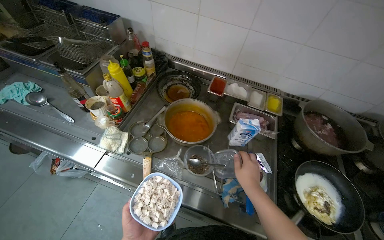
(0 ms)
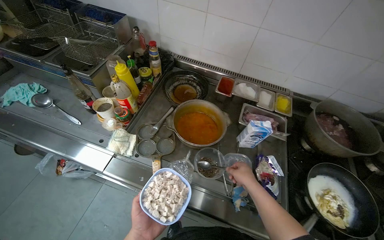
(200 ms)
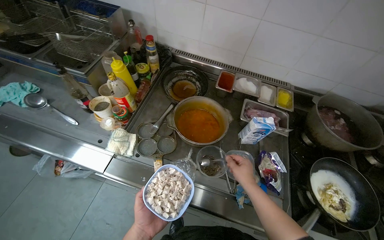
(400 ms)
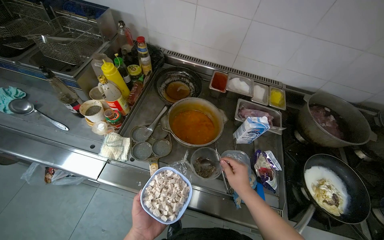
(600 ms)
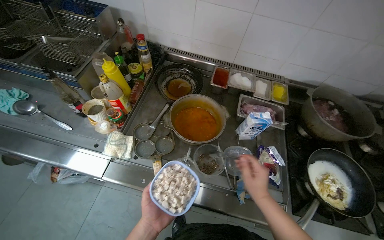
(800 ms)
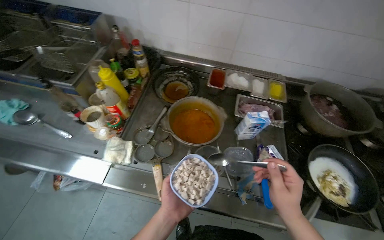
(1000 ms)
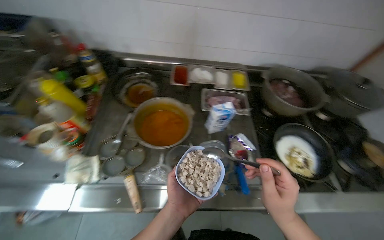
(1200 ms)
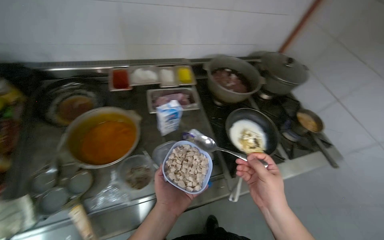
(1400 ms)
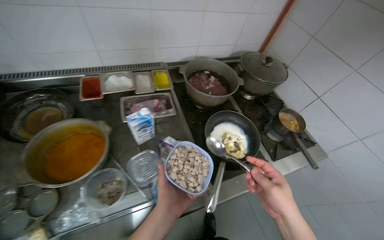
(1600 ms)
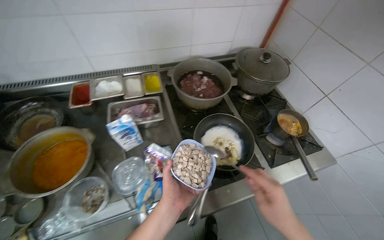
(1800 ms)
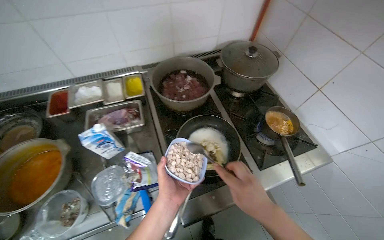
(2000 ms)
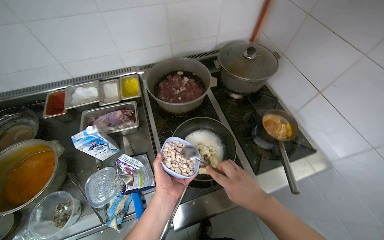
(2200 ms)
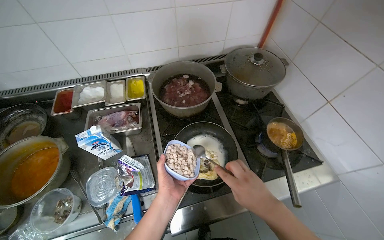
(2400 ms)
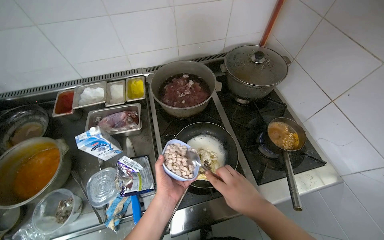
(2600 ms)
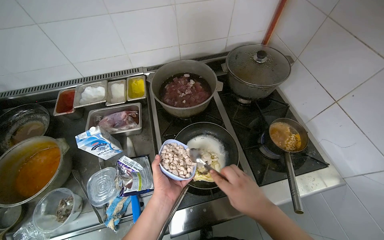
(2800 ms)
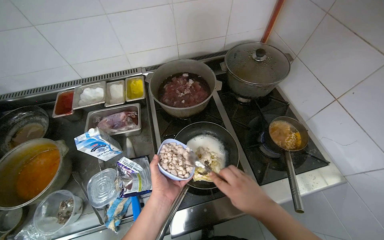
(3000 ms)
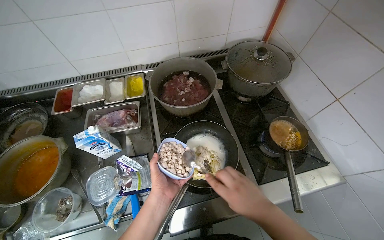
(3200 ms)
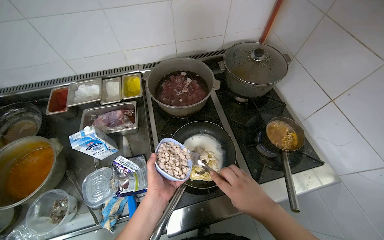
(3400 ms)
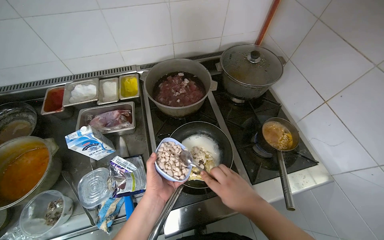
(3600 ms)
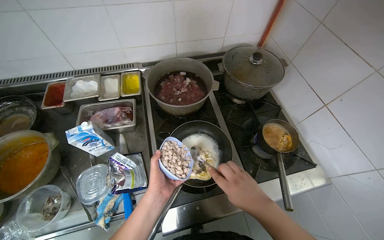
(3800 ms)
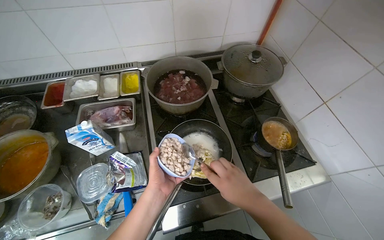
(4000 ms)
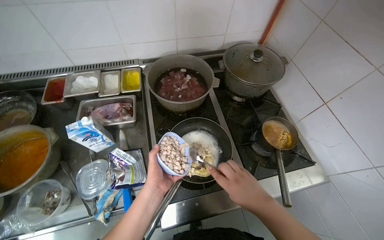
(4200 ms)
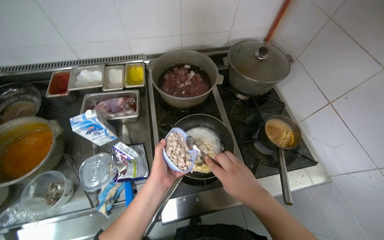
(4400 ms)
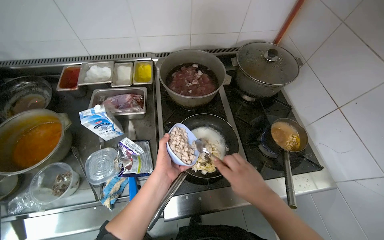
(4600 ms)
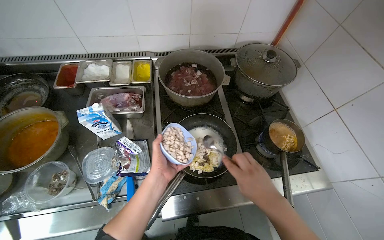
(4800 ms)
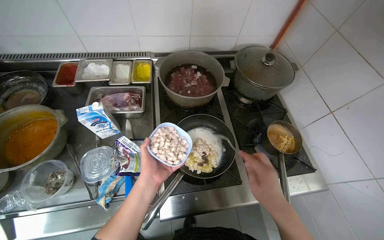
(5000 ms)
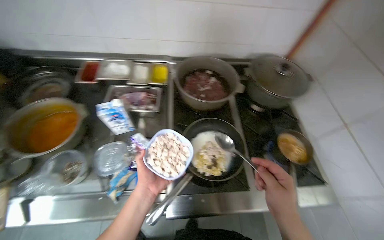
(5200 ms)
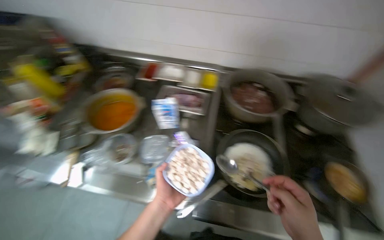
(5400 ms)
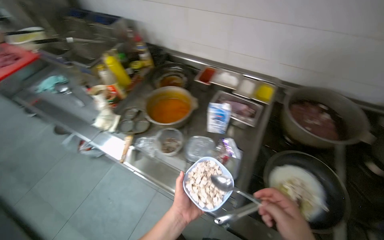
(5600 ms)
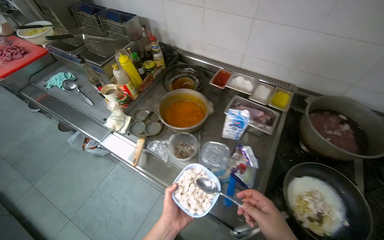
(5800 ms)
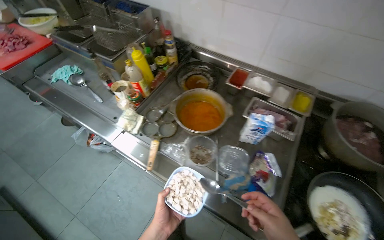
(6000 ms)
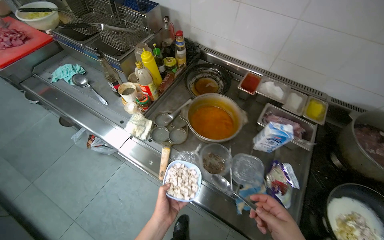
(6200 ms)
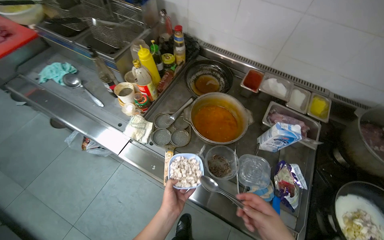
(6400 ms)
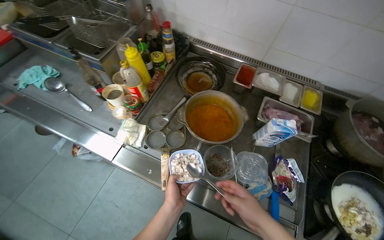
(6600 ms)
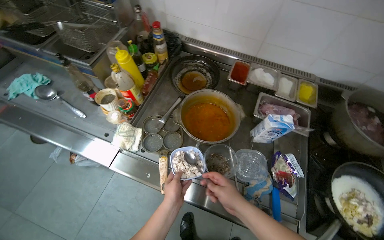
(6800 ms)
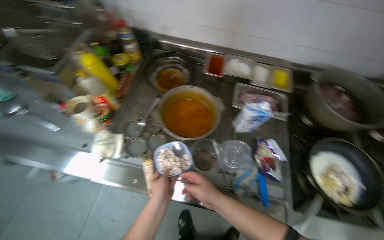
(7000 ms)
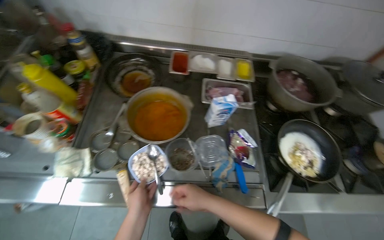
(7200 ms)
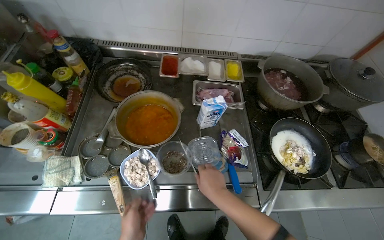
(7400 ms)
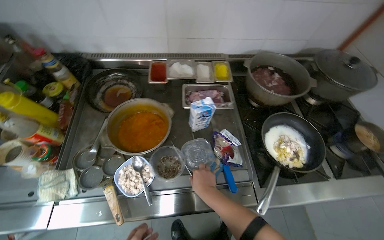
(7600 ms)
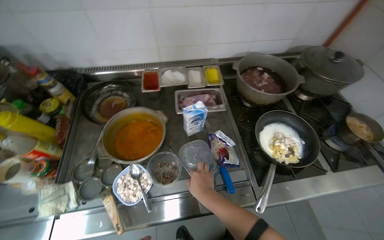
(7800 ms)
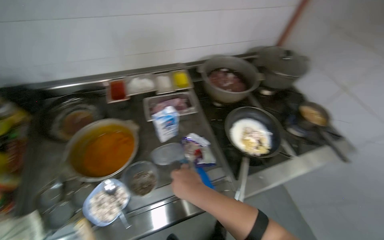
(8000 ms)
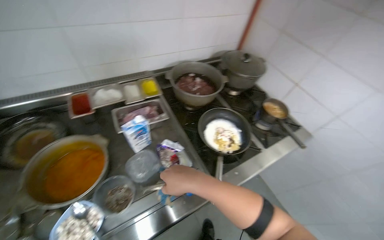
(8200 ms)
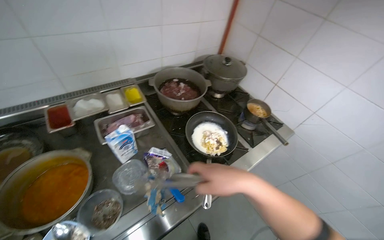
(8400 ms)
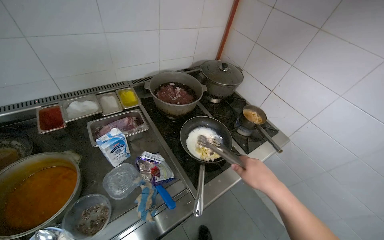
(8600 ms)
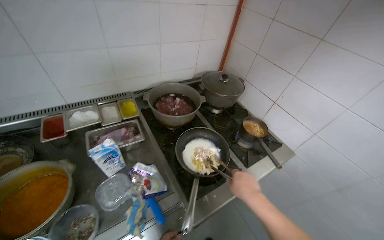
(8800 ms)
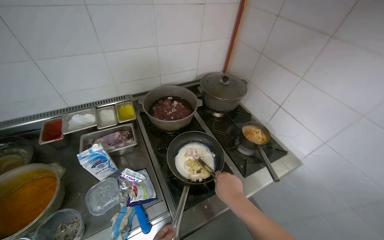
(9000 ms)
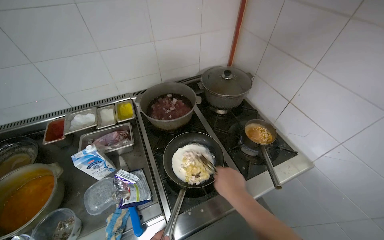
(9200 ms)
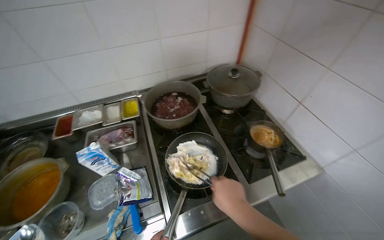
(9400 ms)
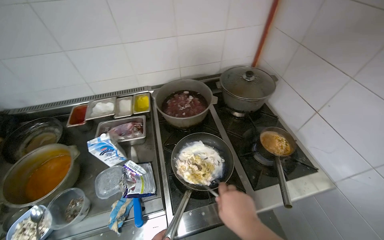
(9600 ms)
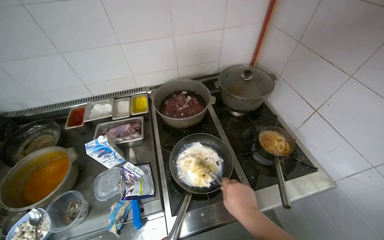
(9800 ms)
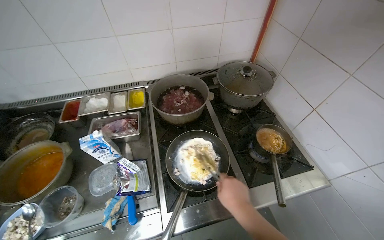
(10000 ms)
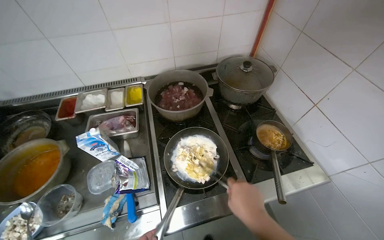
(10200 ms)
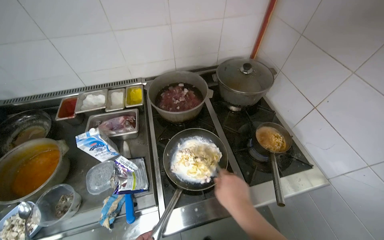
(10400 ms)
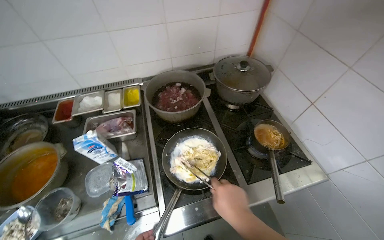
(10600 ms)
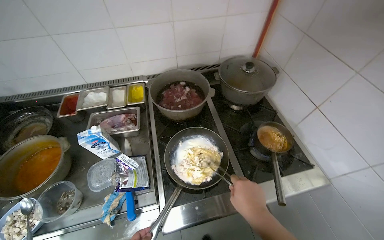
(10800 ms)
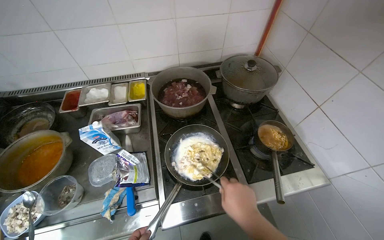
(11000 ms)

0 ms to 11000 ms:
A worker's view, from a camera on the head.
Job: cooking food.
The whole recording: Cooking ingredients in pan. The worker retrieves ingredients, adds them to a frying pan on the stove, and stirs them while cooking.
0 ms to 1600 ms: The wearer's head swings about 40 degrees to the right.
3200 ms to 4800 ms: The hands are busy where they are.
4800 ms to 6200 ms: The camera is carried some 50 cm. The head turns to the left by approximately 40 degrees.
6200 ms to 7800 ms: The head rotates some 40 degrees to the right.
7800 ms to 9400 ms: The camera travels about 40 cm.

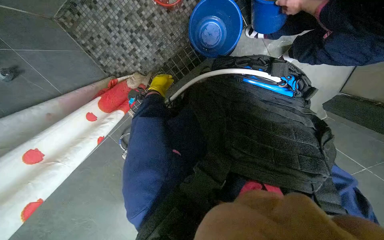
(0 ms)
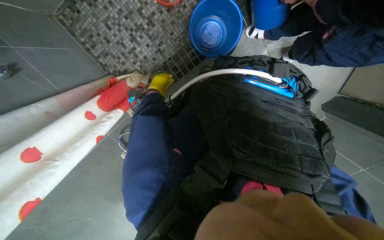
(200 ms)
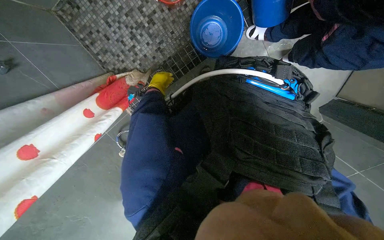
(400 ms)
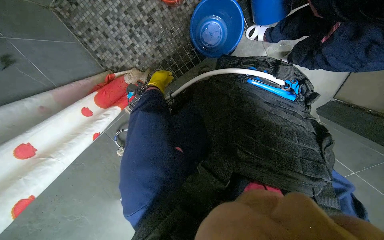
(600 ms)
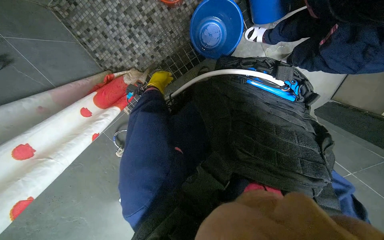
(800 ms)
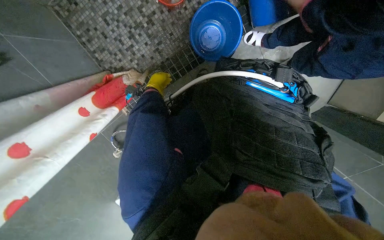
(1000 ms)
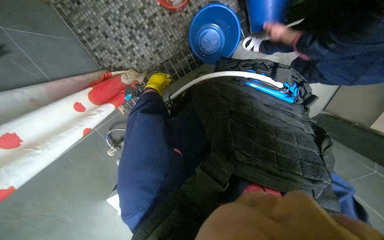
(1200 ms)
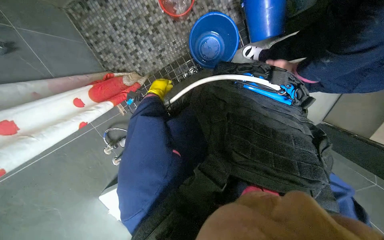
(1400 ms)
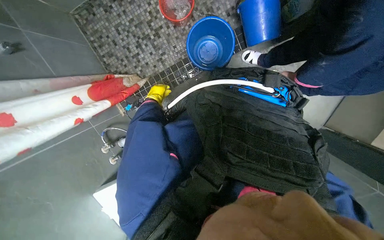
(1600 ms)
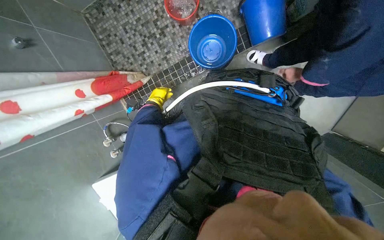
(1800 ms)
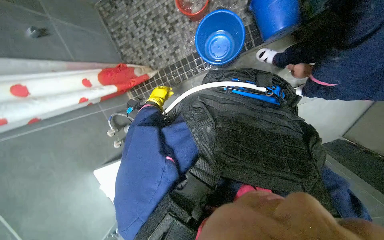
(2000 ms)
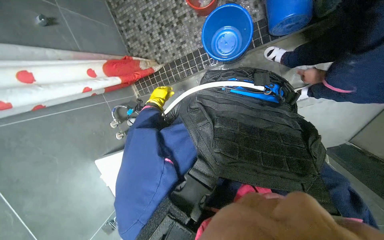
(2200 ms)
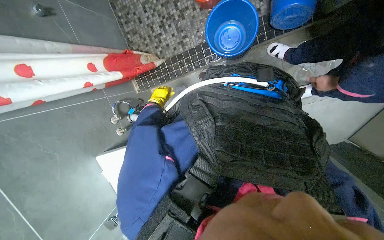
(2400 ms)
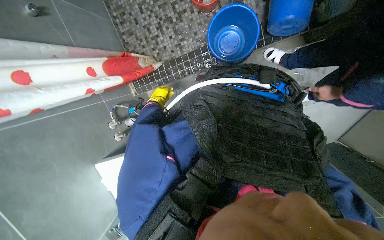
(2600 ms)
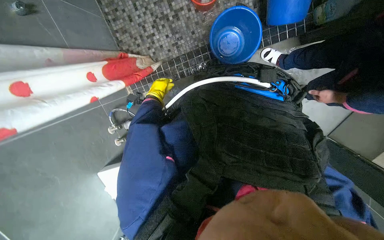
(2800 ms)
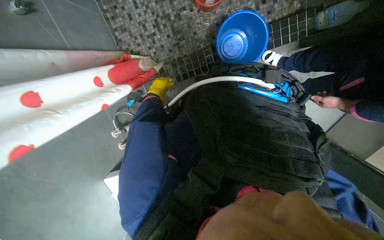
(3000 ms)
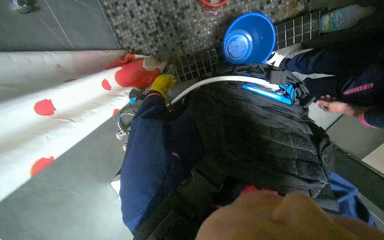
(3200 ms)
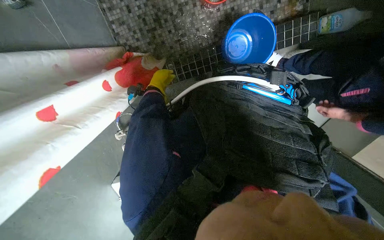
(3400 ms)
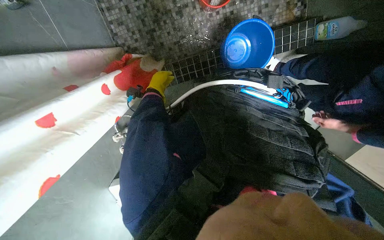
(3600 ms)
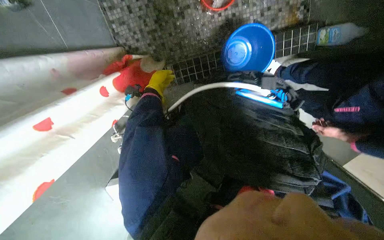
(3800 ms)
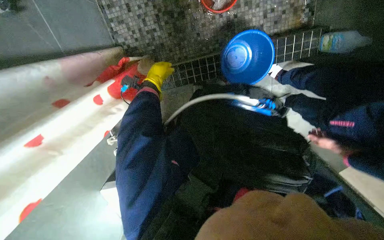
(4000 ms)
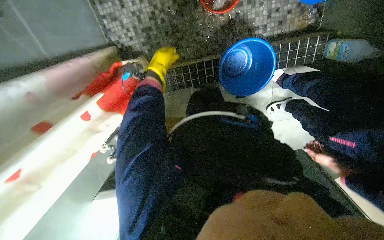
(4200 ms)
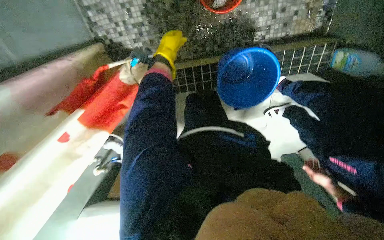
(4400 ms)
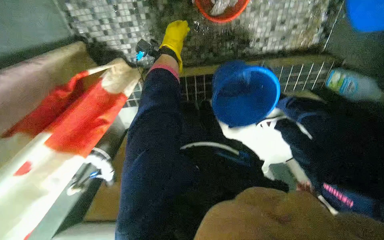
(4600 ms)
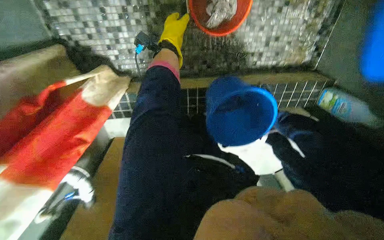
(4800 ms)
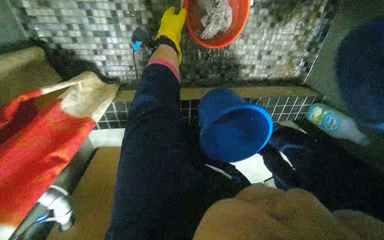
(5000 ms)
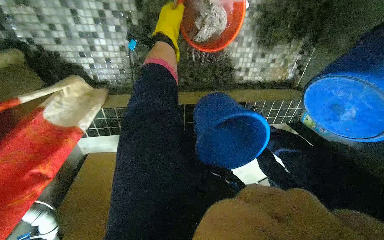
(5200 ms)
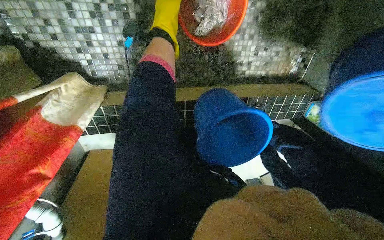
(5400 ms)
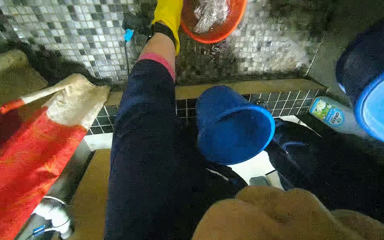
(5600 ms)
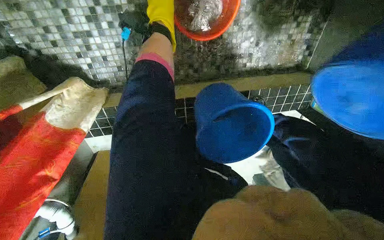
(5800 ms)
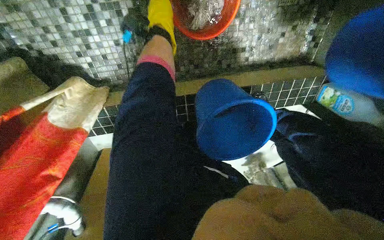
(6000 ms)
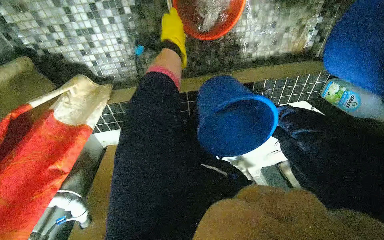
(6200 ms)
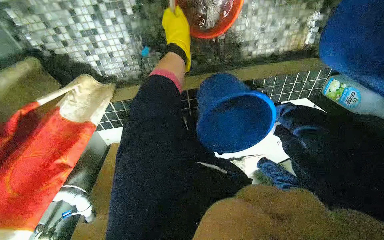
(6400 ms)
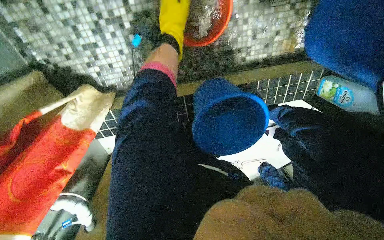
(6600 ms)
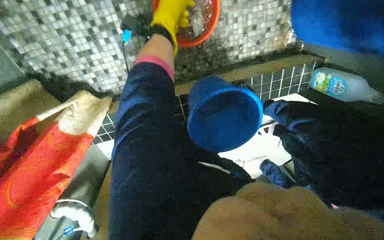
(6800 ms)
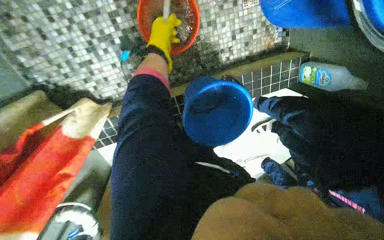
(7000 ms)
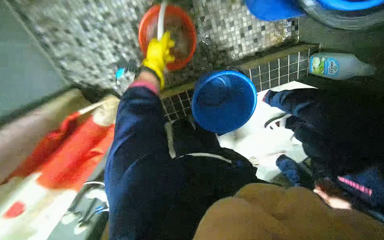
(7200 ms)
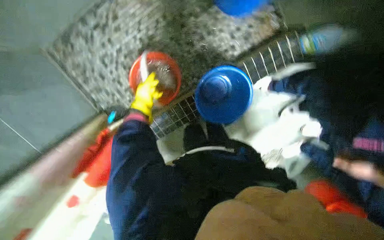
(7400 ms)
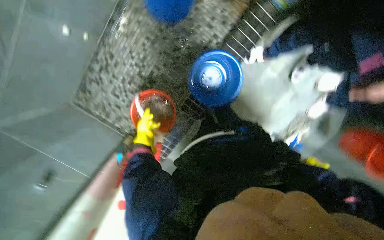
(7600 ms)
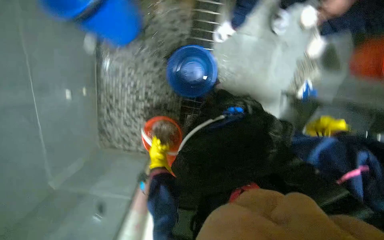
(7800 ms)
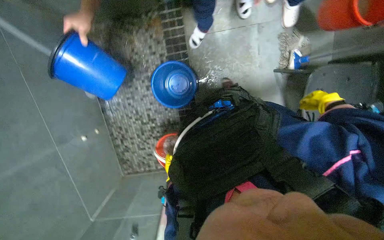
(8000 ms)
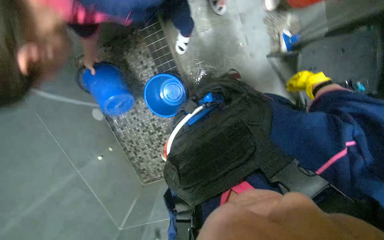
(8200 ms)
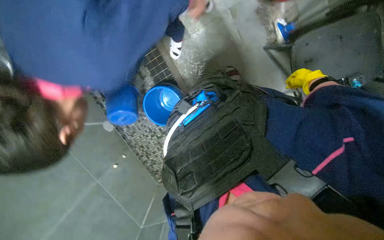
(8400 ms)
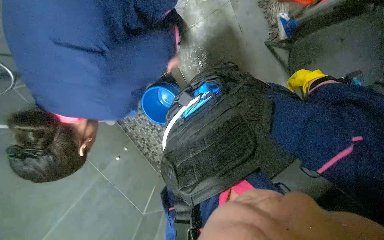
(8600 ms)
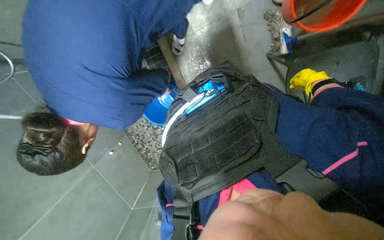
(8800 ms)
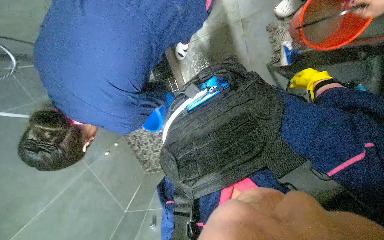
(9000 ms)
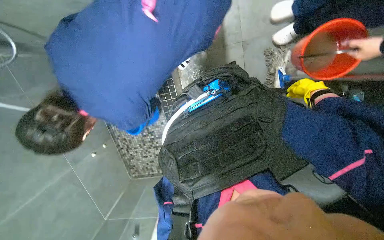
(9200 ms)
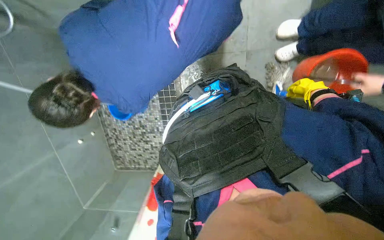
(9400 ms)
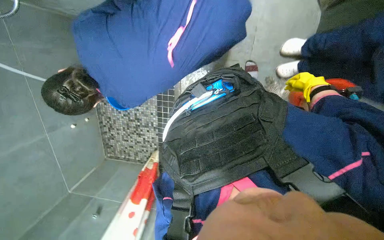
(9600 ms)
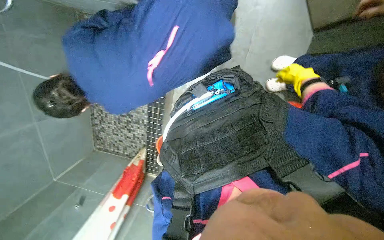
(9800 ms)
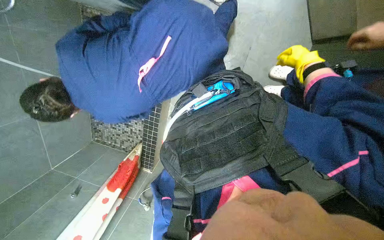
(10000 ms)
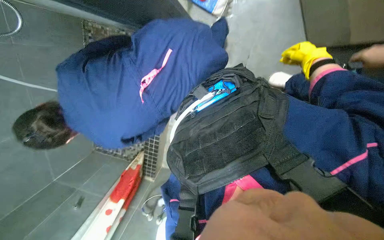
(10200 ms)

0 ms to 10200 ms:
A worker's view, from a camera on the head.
Job: preparing cleaning supplies.
The whole recording: Picking up water-filled bucket. The worker picks up the bucket filled with water.
3000 ms to 4400 ms: The left hand heads up the picture and to the right, covering approximately 30 cm.
5800 ms to 7200 ms: The left hand swings nearer and farther, some 15 cm each way, with 2 reversals.
7200 ms to 8800 ms: The camera travels roughly 80 cm. The view pans to the left by some 40 degrees. The scene turns about 85 degrees counterclockwise in the picture.
8800 ms to 10200 ms: The right hand moves nearer to the camera, up the picture and to the left, roughly 25 cm.
